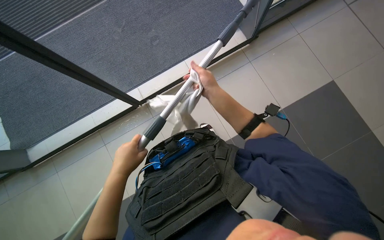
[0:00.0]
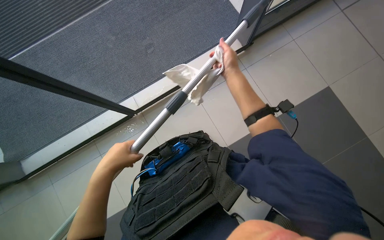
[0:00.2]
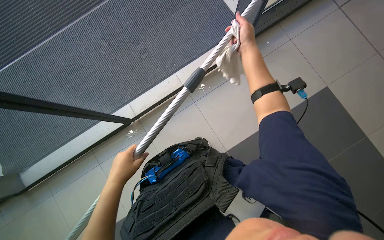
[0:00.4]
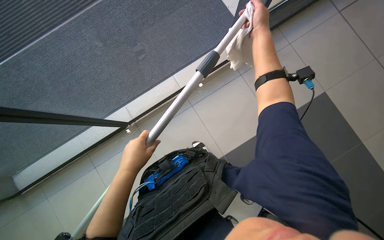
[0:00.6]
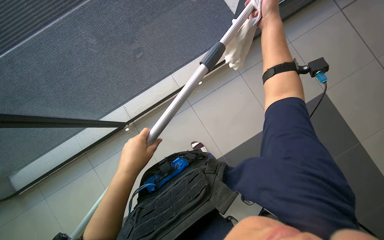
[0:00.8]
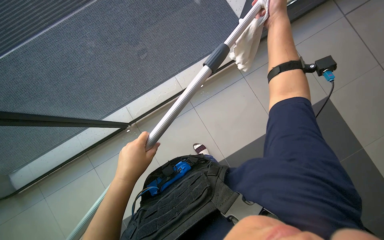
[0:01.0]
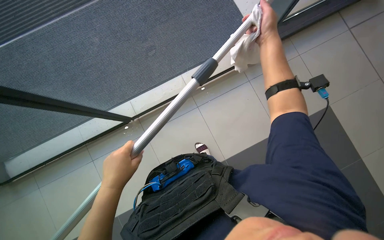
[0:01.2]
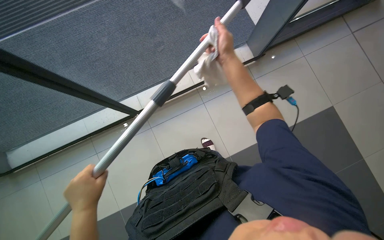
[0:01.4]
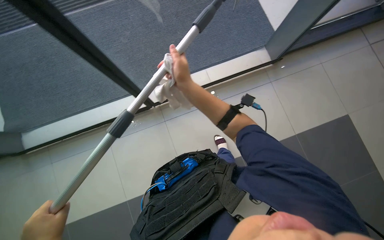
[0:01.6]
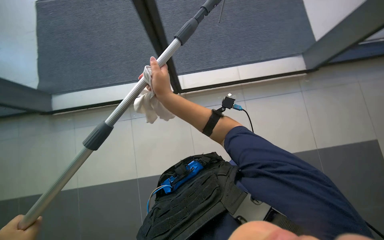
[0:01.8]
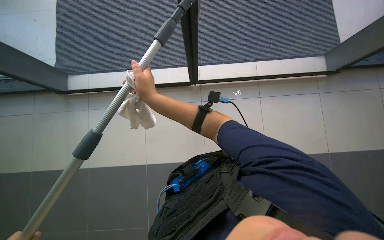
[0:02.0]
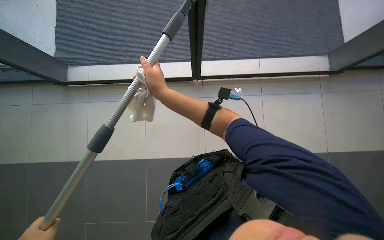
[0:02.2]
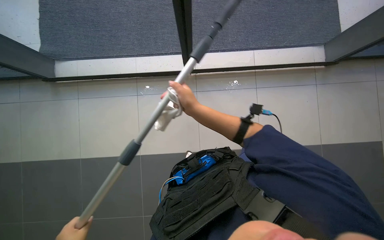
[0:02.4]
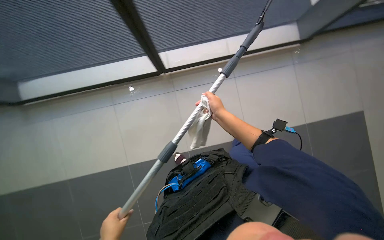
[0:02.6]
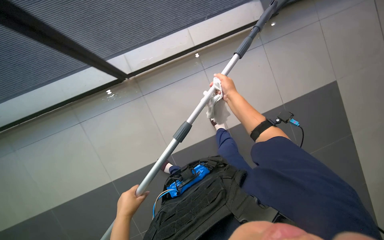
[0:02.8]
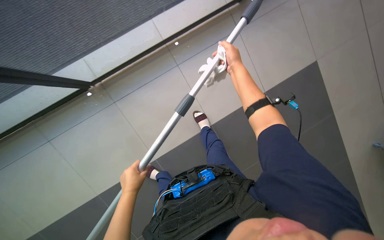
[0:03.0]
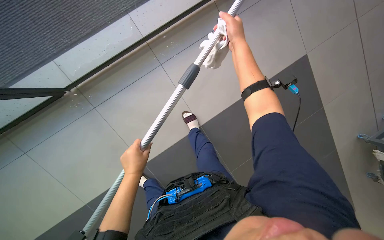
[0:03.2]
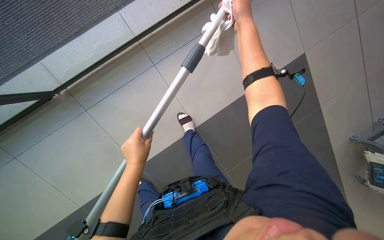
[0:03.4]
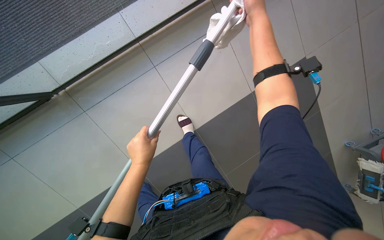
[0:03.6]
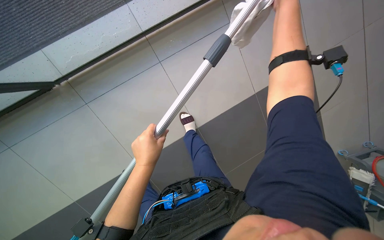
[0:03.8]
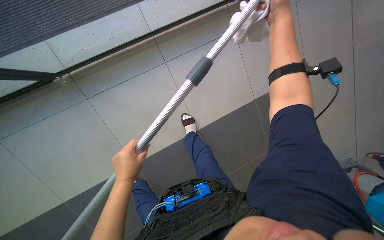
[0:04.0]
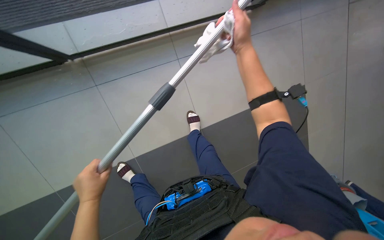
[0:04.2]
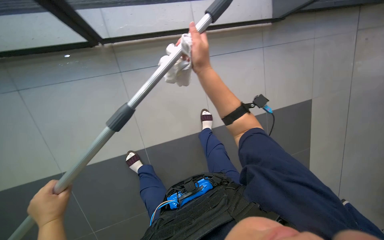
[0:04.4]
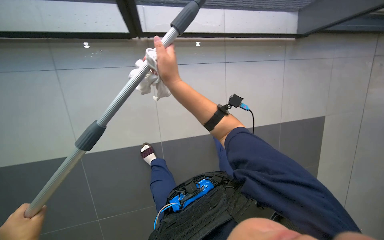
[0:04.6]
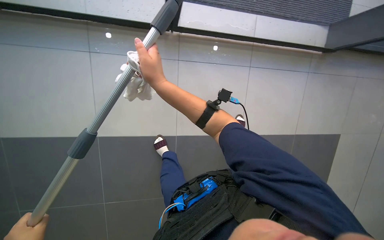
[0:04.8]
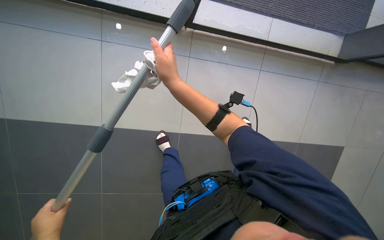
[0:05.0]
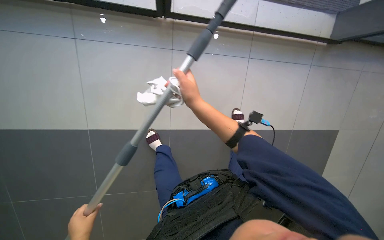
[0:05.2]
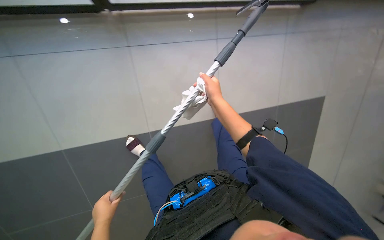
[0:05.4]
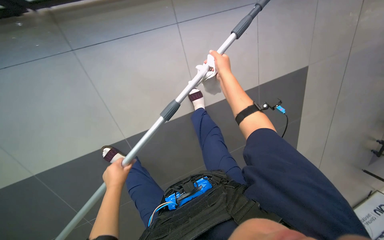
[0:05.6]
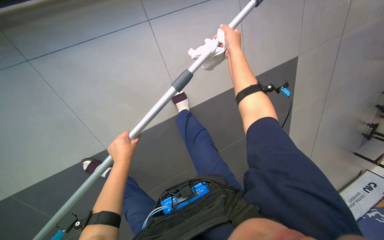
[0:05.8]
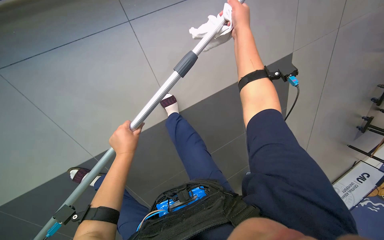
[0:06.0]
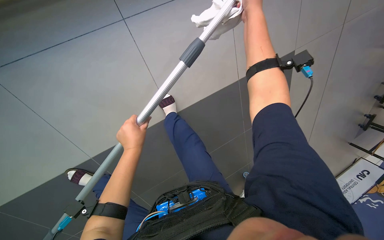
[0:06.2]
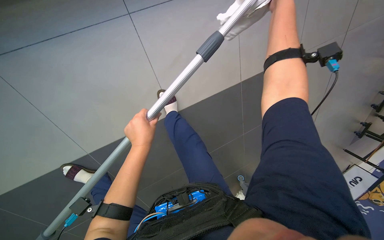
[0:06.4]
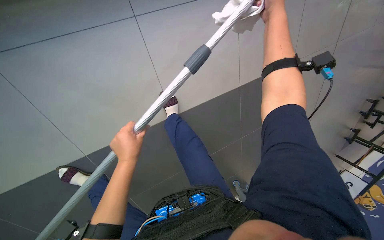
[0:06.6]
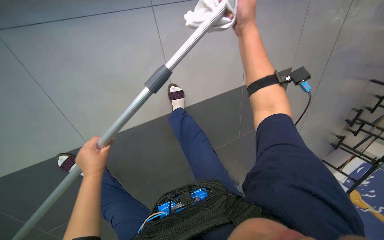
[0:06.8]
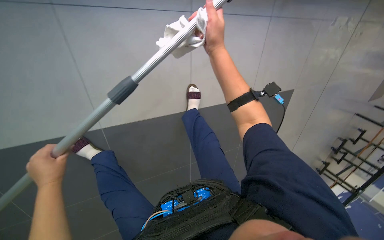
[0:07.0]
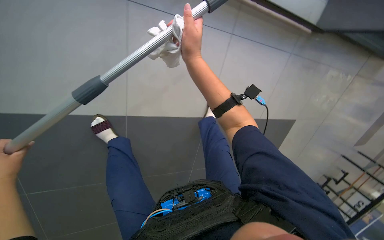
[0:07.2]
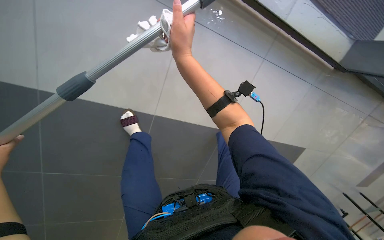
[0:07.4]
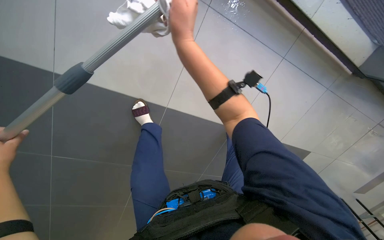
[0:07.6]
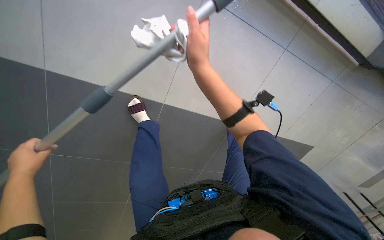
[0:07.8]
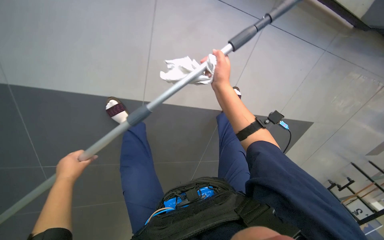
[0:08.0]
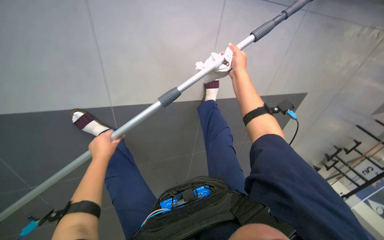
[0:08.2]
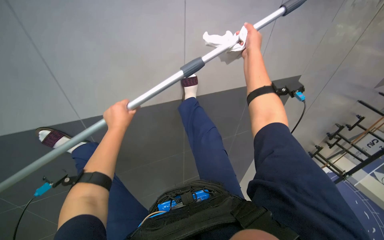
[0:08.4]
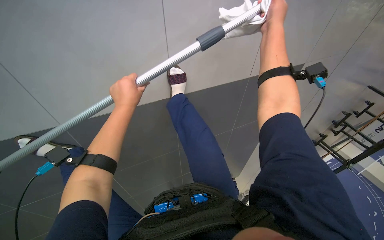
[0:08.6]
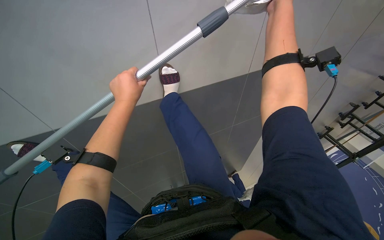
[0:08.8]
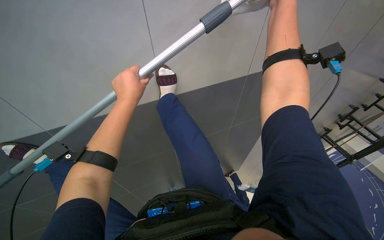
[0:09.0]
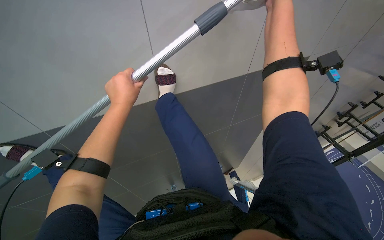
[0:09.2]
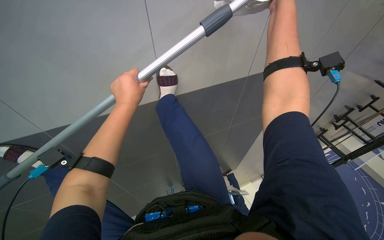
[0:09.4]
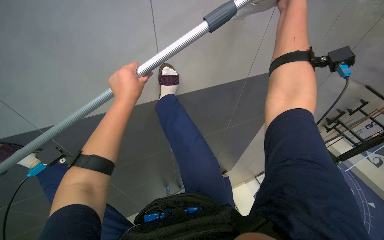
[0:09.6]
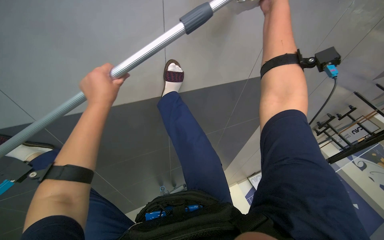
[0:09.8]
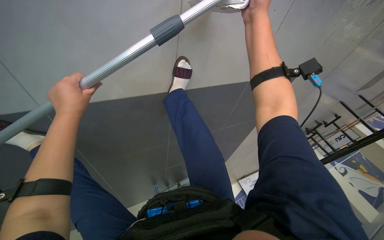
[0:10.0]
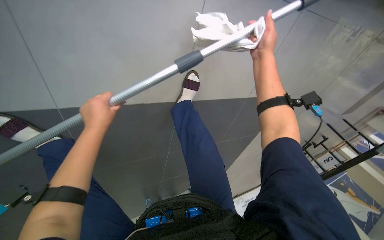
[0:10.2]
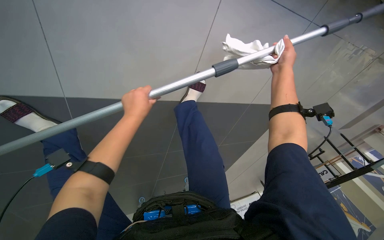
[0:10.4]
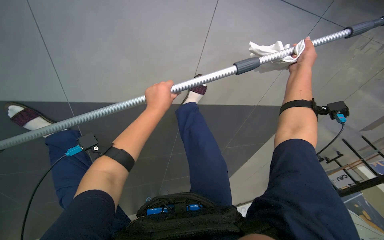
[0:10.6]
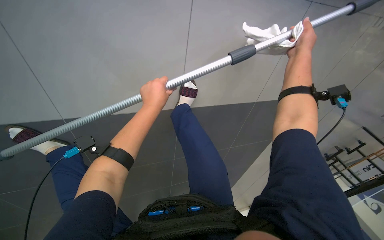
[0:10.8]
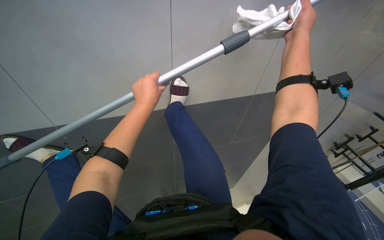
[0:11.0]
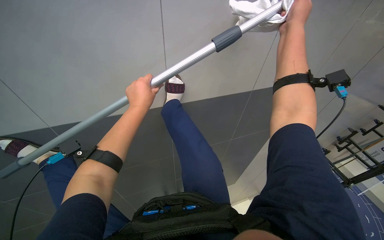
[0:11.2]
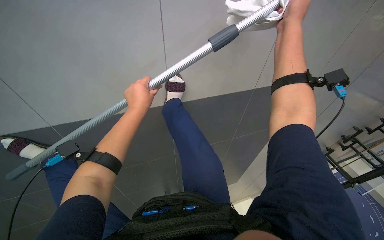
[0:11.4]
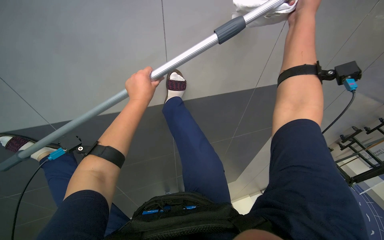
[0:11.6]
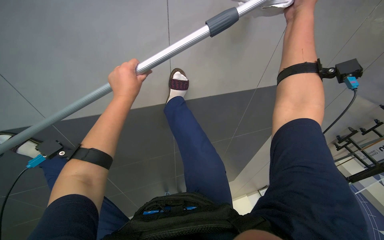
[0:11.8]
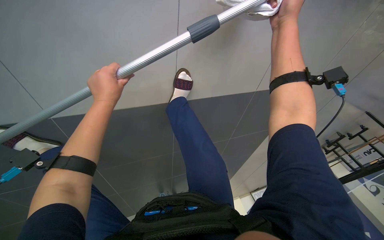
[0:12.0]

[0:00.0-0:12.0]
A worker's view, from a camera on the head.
Job: cleaning windows.
The whole recording: Cleaning glass panels. The worker cleans the glass panels with a long pole tool and then wipes them with a cloth.
0:01.6 to 0:03.0: The wearer looks some 15 degrees further to the right. The right hand travels to the right by some 20 cm.
0:03.0 to 0:04.4: The hands both shift to the left by some 30 cm.
0:06.0 to 0:07.6: The right hand is displaced to the left and down the picture by approximately 15 cm.
0:07.6 to 0:09.0: The camera pitches downward, by some 15 degrees. The right hand heads to the right, covering some 10 cm.
0:10.4 to 0:12.0: The right hand shifts some 10 cm nearer to the camera.

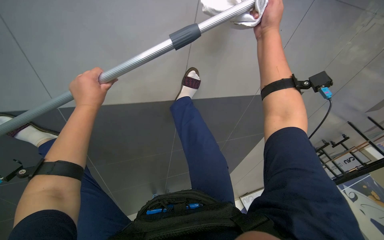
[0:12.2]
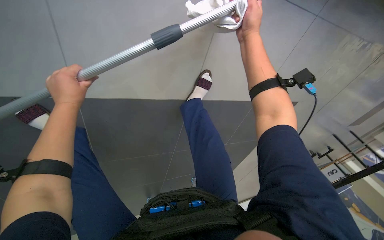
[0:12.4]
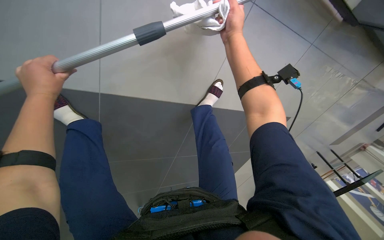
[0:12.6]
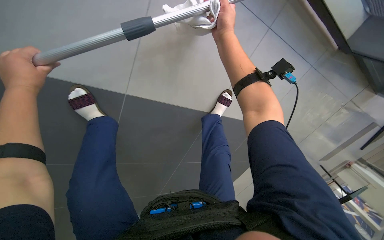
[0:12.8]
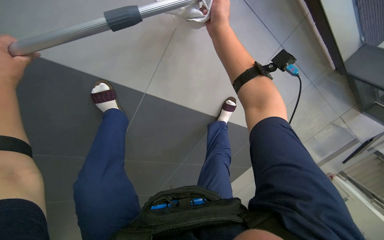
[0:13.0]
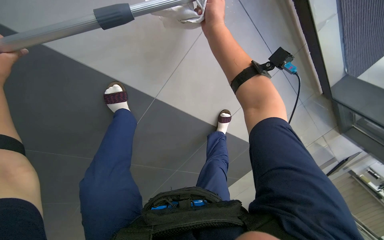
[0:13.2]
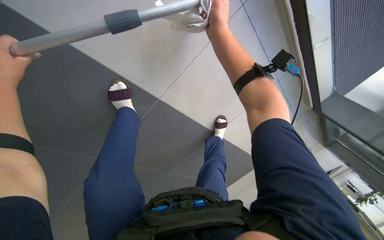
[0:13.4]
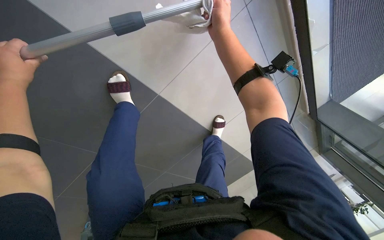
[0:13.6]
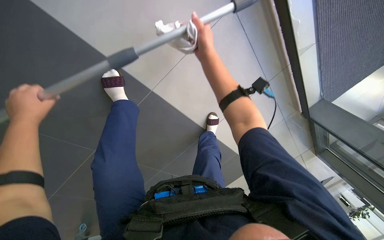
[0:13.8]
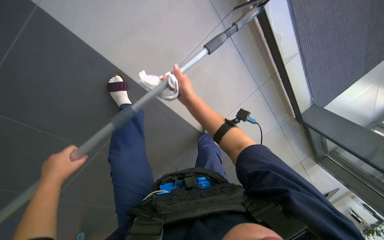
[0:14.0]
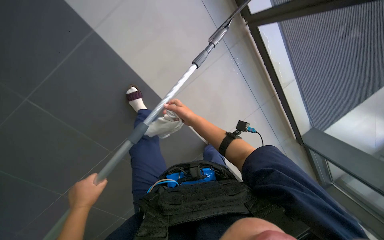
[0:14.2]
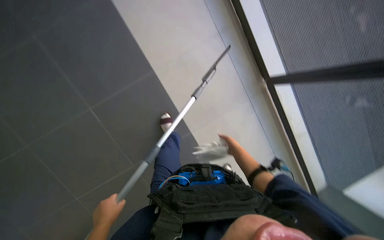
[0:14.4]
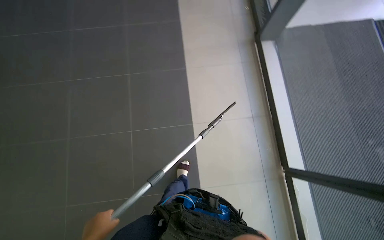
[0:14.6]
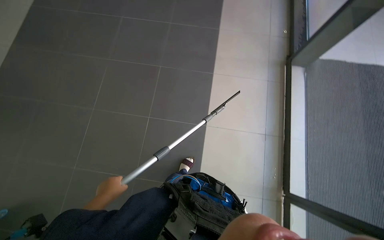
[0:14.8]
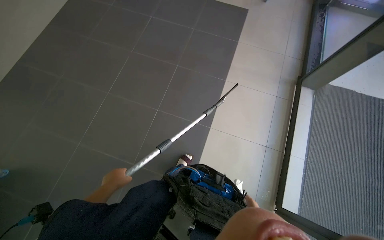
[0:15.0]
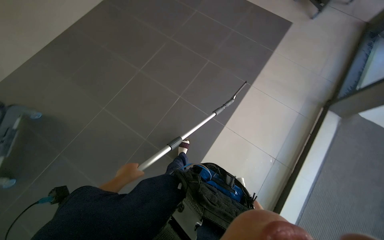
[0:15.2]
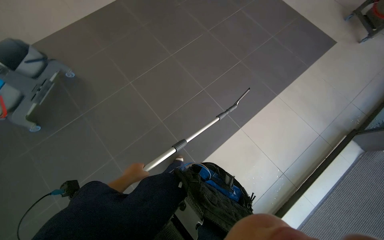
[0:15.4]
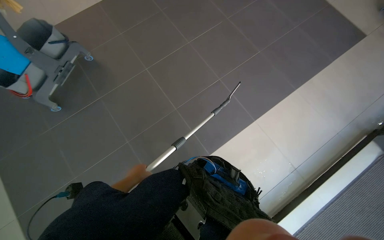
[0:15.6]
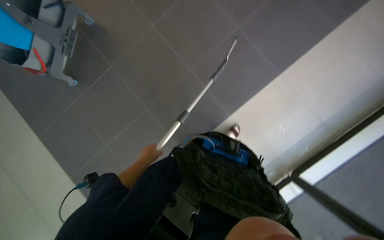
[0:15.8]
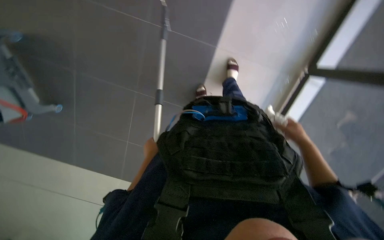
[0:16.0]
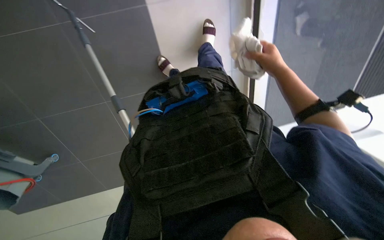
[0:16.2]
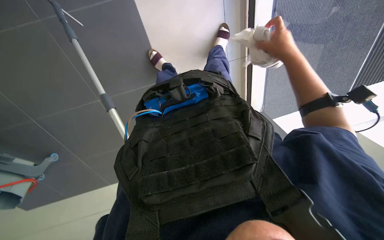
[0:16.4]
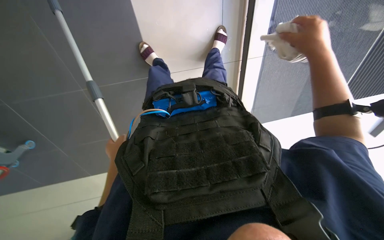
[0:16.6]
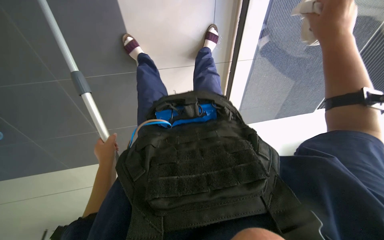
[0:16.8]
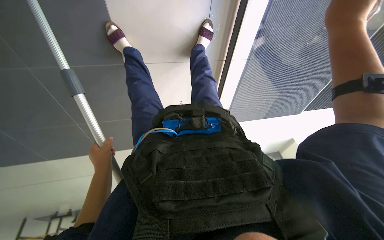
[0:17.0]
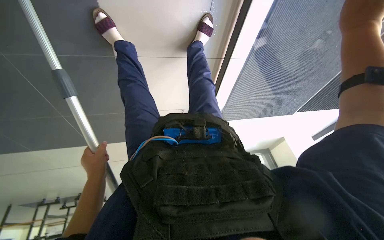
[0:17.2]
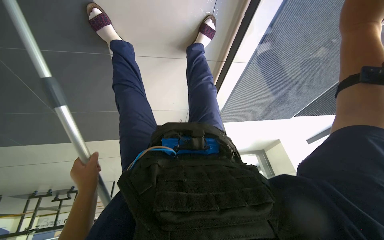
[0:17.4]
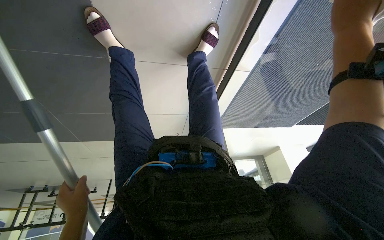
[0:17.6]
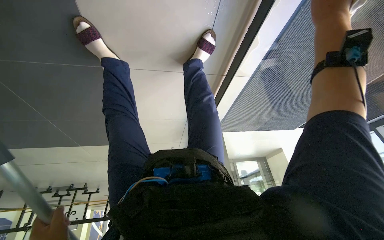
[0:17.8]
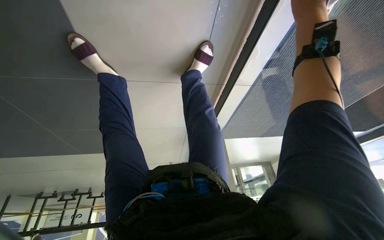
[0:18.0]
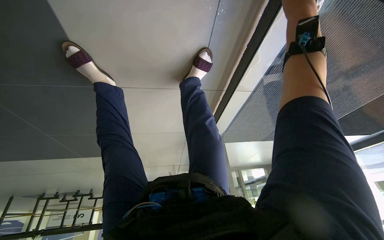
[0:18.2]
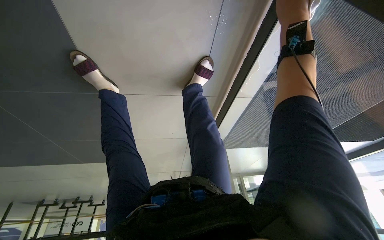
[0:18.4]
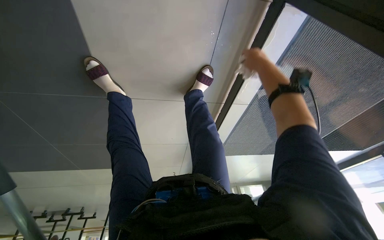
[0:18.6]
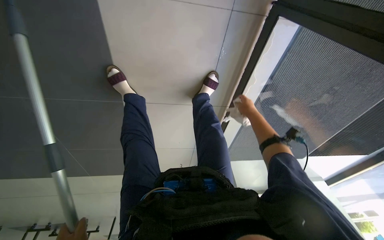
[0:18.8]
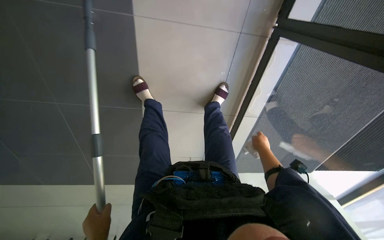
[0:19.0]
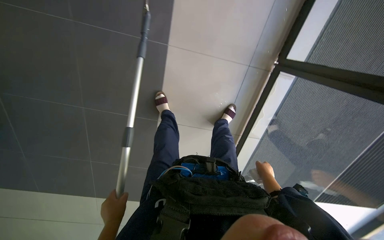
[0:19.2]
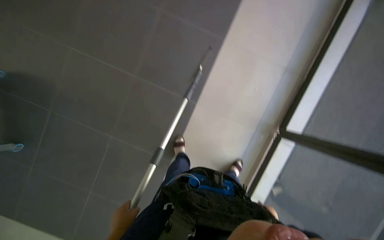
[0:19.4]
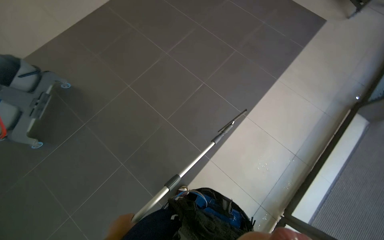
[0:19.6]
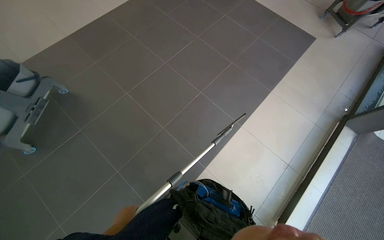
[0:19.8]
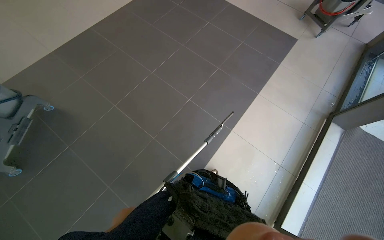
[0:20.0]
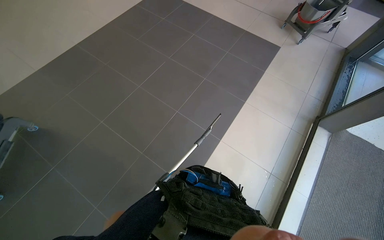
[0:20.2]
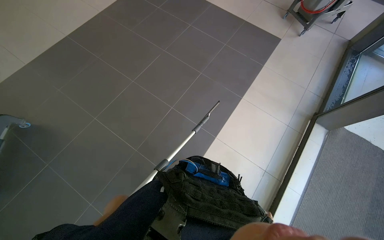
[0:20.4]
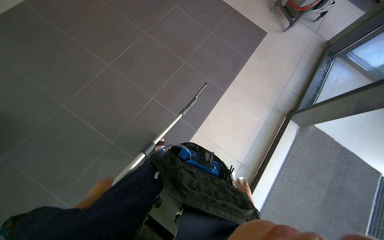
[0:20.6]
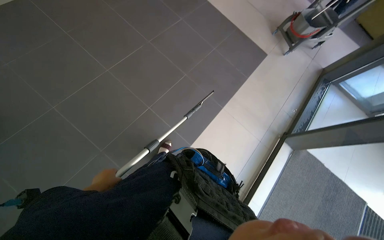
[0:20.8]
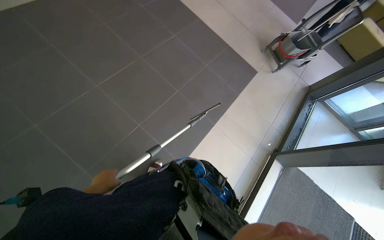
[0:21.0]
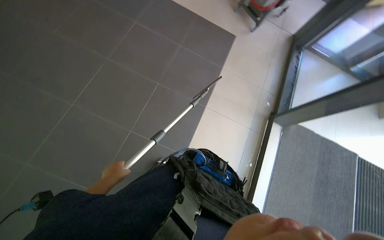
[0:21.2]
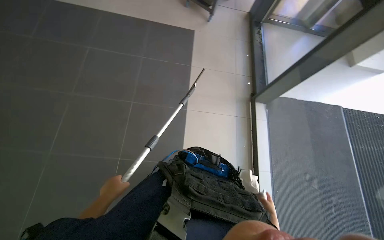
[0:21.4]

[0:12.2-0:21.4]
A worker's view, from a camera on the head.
Job: cleaning windows.
The whole recording: Cleaning glass panels. The worker cleans the glass panels with a long pole tool and then wipes them with a cloth.
0:13.8 to 0:15.2: The camera travels approximately 60 cm. The head rotates roughly 40 degrees to the left. The view tips upward by roughly 30 degrees.
0:15.2 to 0:16.8: The view tilts roughly 40 degrees downward.
0:19.8 to 0:21.4: The head travels approximately 70 cm. The head turns to the right by roughly 40 degrees.
